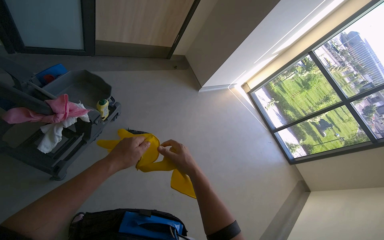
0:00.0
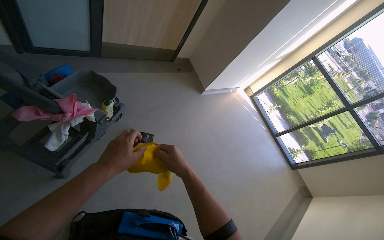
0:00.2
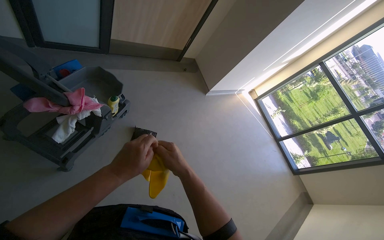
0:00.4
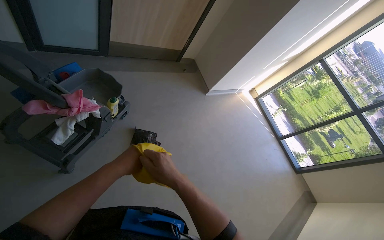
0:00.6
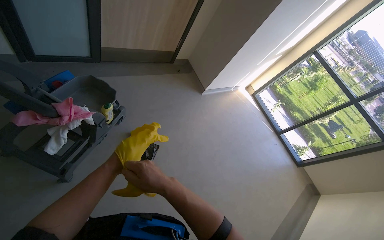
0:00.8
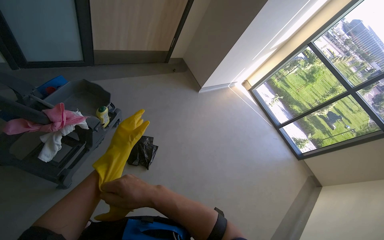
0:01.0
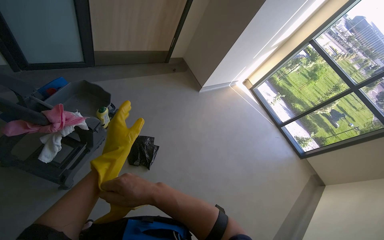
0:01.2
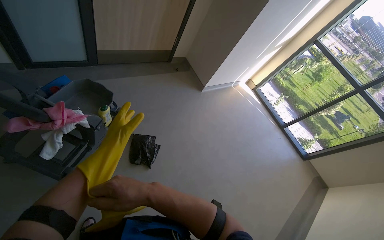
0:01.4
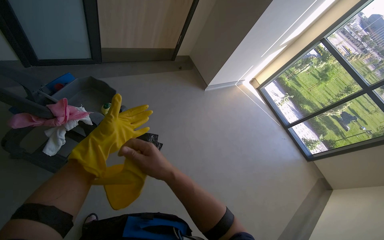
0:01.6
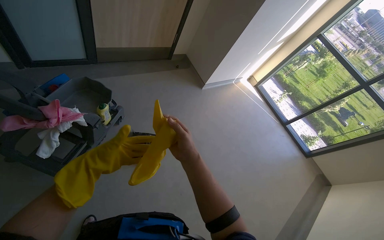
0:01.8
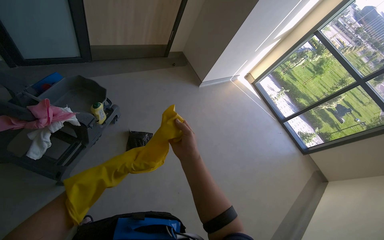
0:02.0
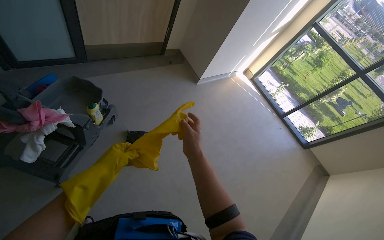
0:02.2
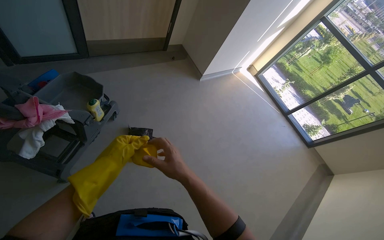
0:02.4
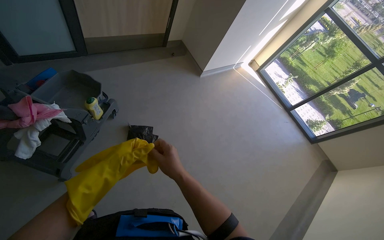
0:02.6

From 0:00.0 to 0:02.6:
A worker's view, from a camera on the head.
Job: organizing items.
The whole recording: Bringing components to work area. The worker takes the required components and brings them to the work area.
From 0:00.0 to 0:01.2: The right hand is displaced to the left by some 10 cm. The left hand swings nearer and farther, some 20 cm each way, with 2 reversals.
From 0:01.2 to 0:02.6: The right hand heads to the right, covering approximately 15 cm.

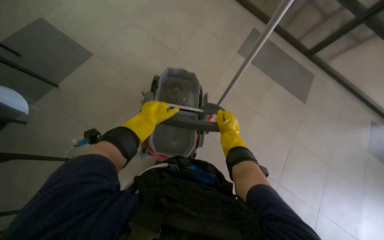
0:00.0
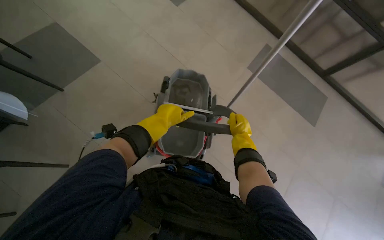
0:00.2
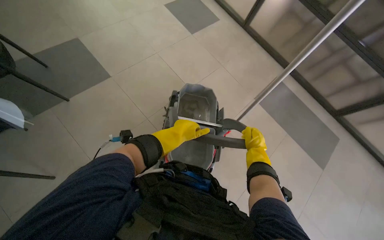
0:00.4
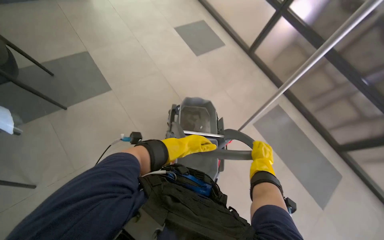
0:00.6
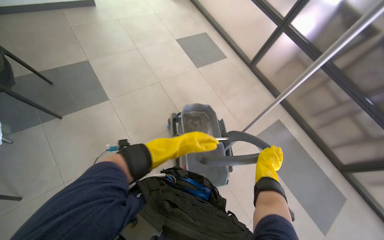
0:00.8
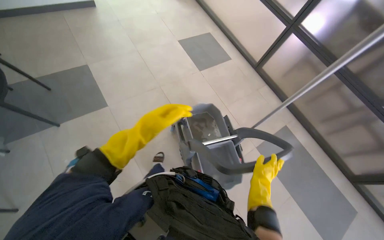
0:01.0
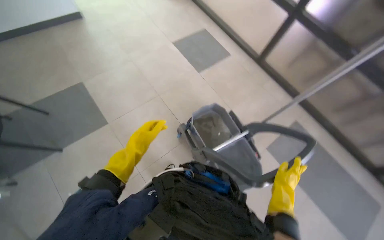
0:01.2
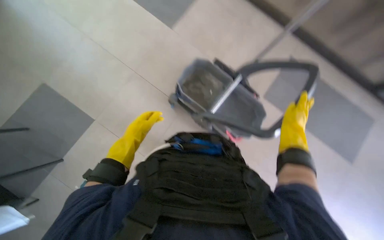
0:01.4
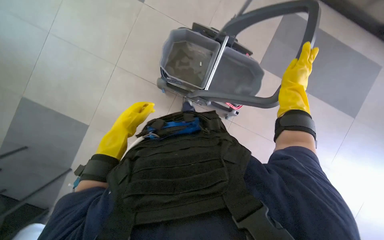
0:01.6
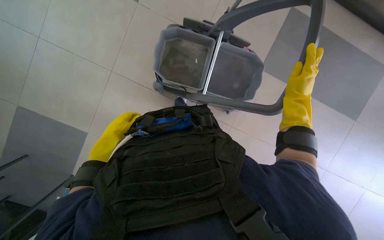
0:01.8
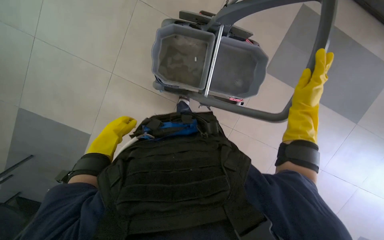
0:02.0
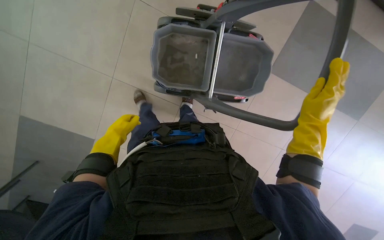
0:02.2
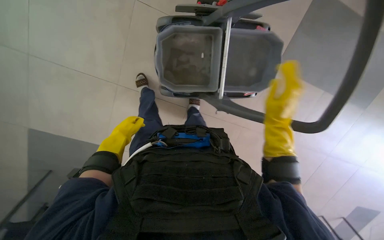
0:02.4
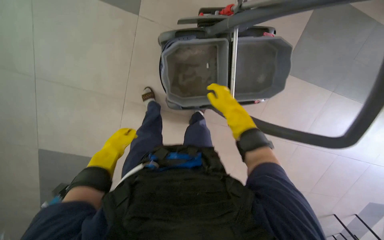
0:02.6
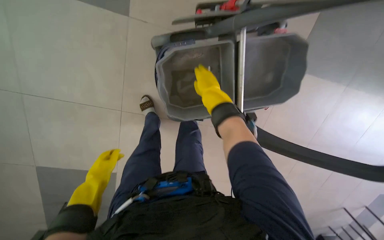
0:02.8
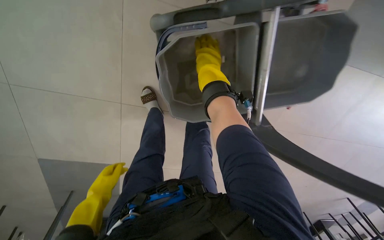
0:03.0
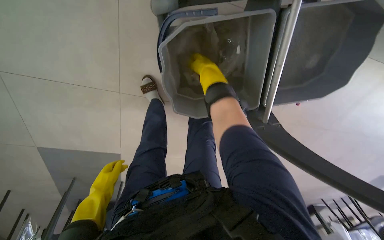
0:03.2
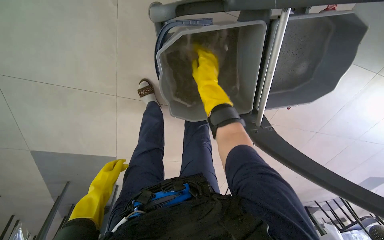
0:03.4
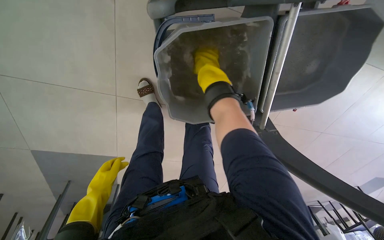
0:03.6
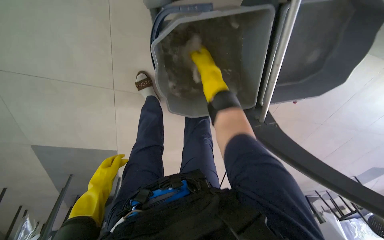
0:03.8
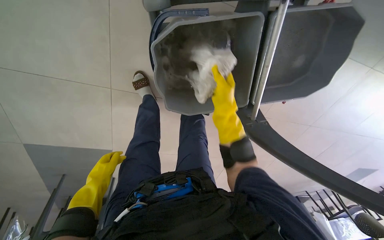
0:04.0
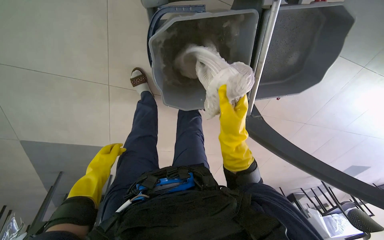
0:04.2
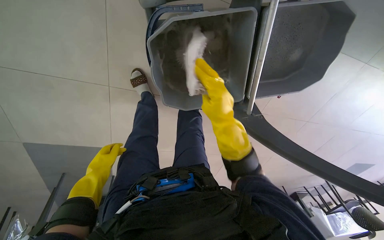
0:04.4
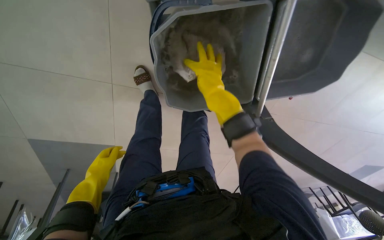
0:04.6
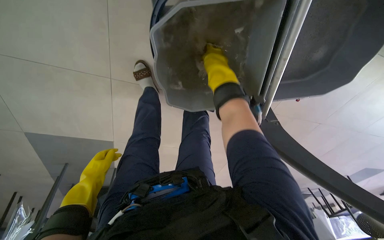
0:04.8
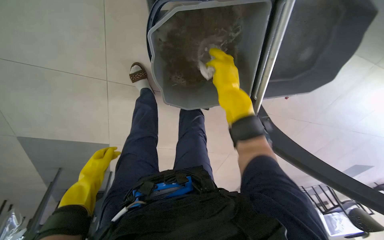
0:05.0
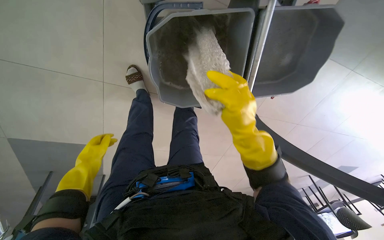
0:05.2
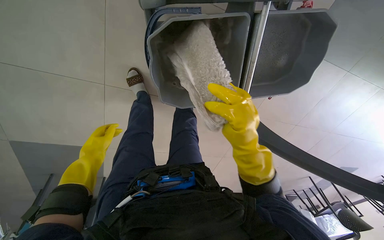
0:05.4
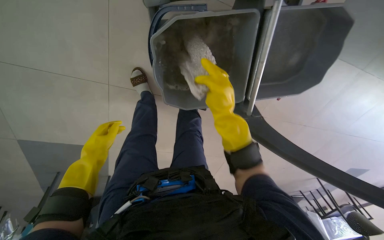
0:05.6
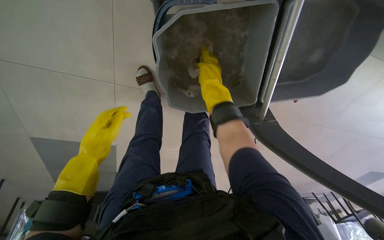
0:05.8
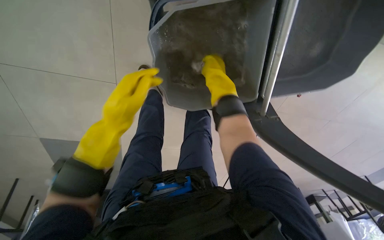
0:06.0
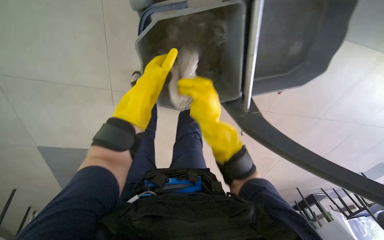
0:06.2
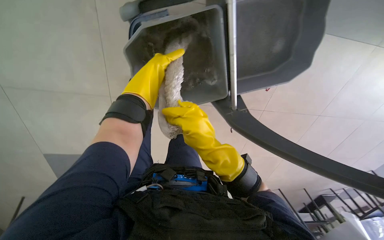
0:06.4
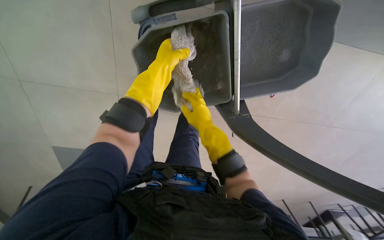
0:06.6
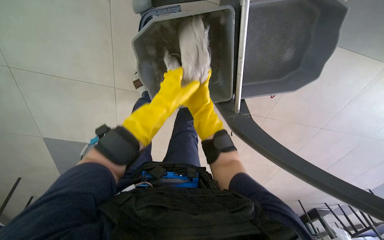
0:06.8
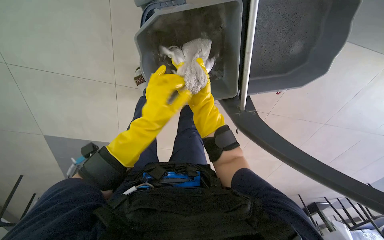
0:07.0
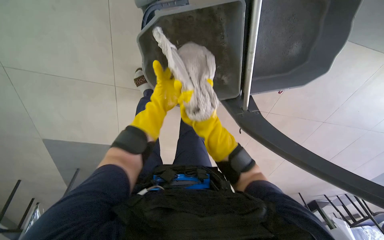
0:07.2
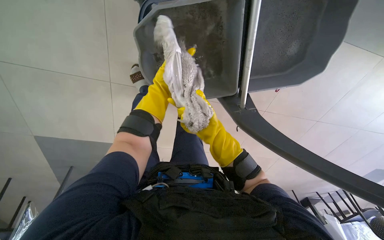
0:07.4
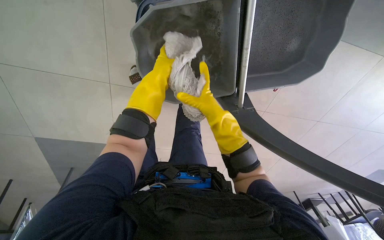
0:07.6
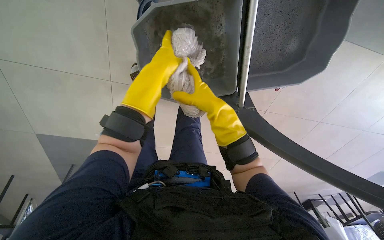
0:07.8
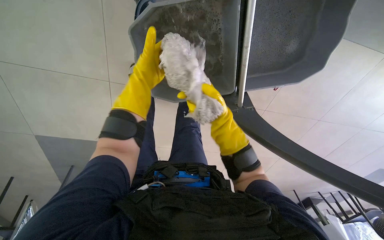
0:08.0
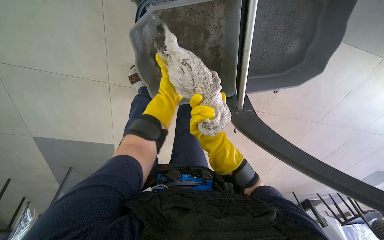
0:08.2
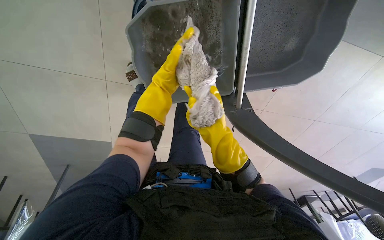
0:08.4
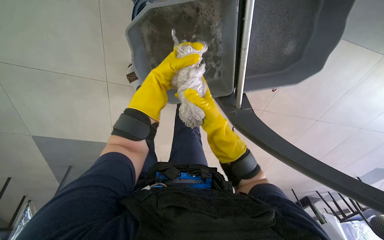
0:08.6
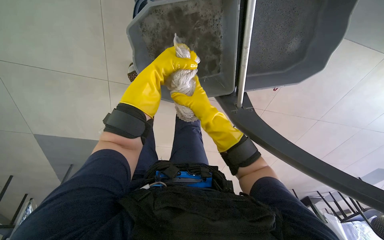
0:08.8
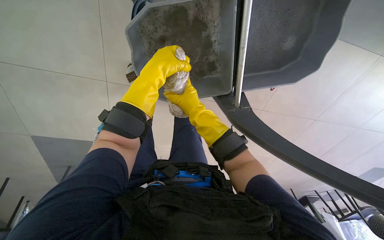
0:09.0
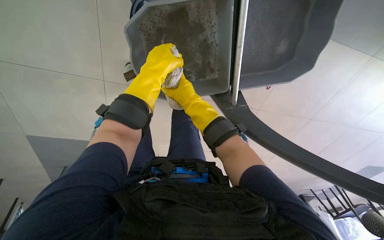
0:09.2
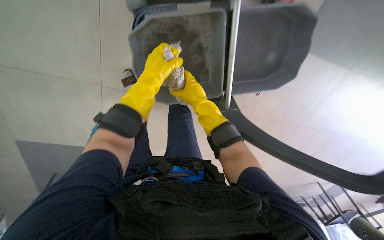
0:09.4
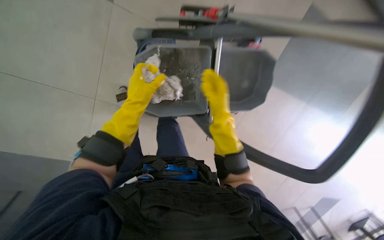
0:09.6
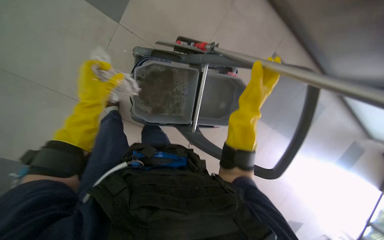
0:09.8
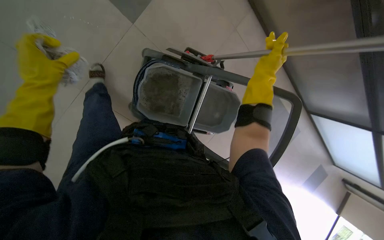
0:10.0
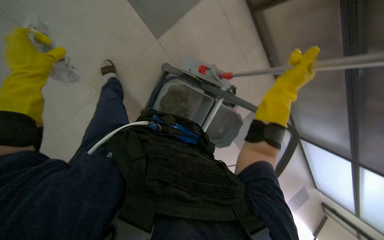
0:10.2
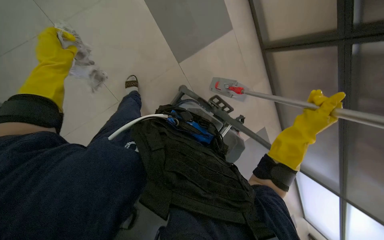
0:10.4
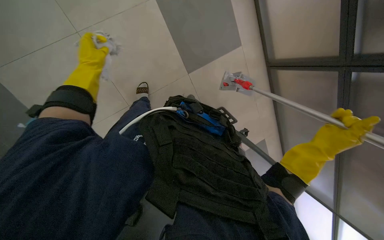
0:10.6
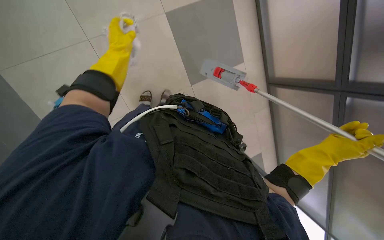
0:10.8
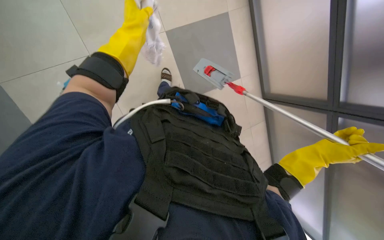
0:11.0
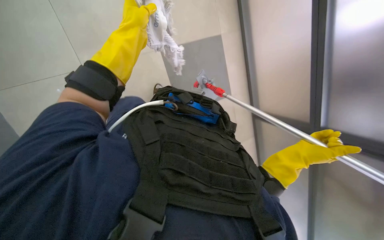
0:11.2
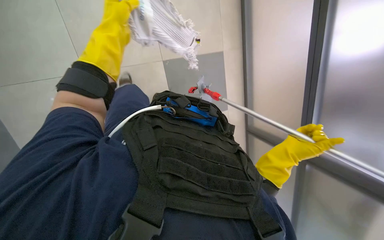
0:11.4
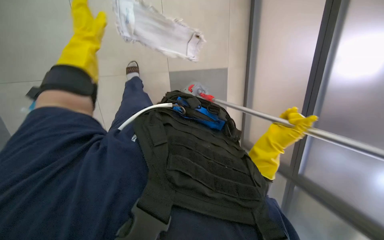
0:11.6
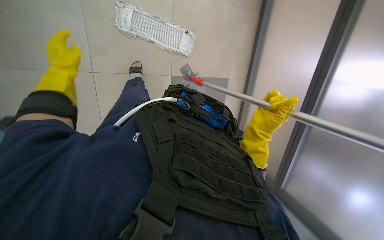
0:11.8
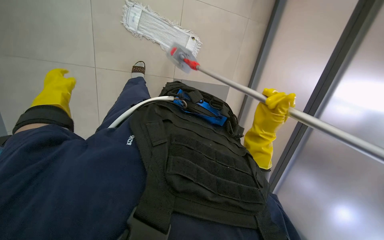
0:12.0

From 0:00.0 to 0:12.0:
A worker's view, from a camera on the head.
Job: preparing cleaning supplies.
The whole recording: Changing mop head. The worker detaches the mop head, cleans it in the bucket, and attaches a fresh mop head to the handle.
From 0:00.0 to 0:01.6: The scene turns about 30 degrees counterclockwise in the picture.
From 0:01.6 to 0:03.0: The right hand is displaced to the left and up the picture by roughly 35 cm, while the left hand goes about 15 cm to the left.
From 0:03.0 to 0:04.4: The right hand travels down the picture by some 15 cm.
From 0:04.4 to 0:06.0: The right hand swings up and down the picture, about 20 cm each way, with 2 reversals. Meanwhile the left hand heads up the picture, to the right and nearer to the camera, covering approximately 25 cm.
From 0:06.0 to 0:07.6: The right hand swings up and down the picture, about 20 cm each way, with 3 reversals.
From 0:07.6 to 0:09.0: The left hand moves about 10 cm farther from the camera and comes back.
From 0:09.0 to 0:10.4: The camera pitches upward, by roughly 15 degrees. The left hand is displaced to the left by some 50 cm; the right hand travels nearer to the camera by about 40 cm.
From 0:10.4 to 0:12.0: The left hand travels down the picture by about 15 cm, and travels to the right and back again, approximately 25 cm each way; the right hand shifts approximately 10 cm to the left.

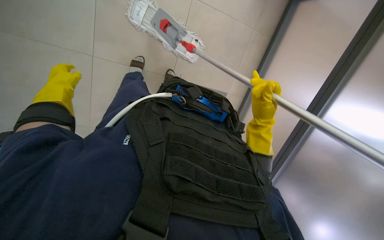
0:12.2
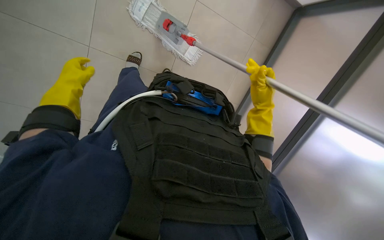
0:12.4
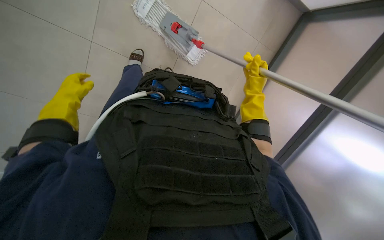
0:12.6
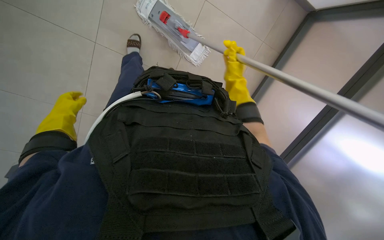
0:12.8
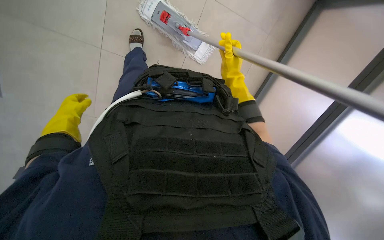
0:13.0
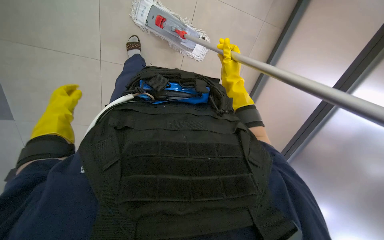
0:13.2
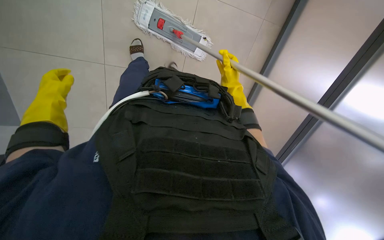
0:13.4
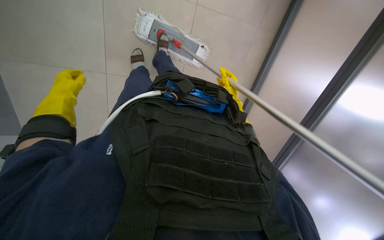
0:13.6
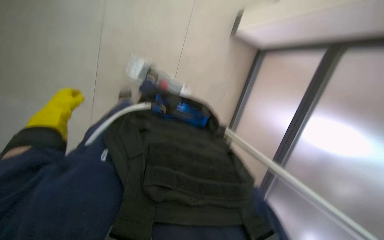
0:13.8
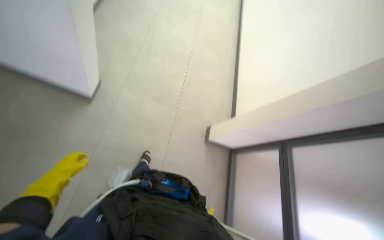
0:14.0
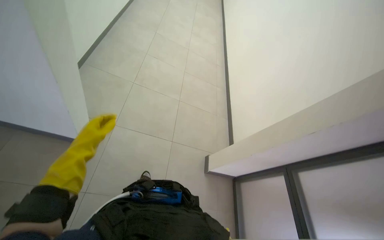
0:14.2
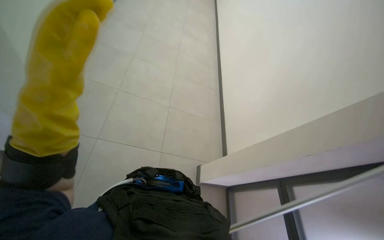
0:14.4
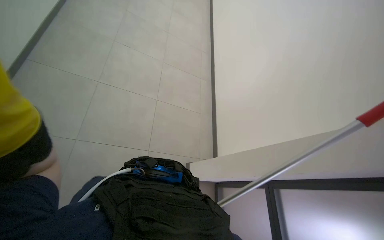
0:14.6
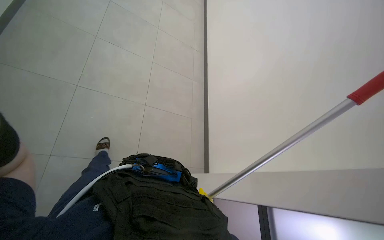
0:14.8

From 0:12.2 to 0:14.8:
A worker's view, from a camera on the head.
Job: preparing cleaning supplies.
The whole recording: Changing mop head. The worker detaches the mop head, cleans it in the bucket, and attaches a fresh mop head to the handle.
From 0:12.2 to 0:13.4: The right hand heads up the picture, covering some 15 cm.
From 0:13.4 to 0:14.8: The camera is aimed roughly 25 degrees further to the right. The view tips upward by some 45 degrees.

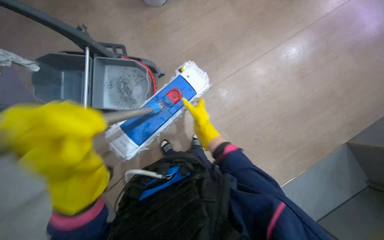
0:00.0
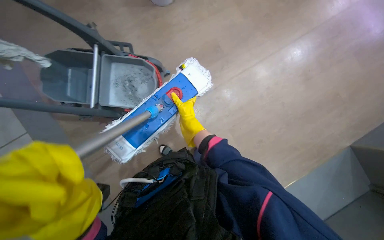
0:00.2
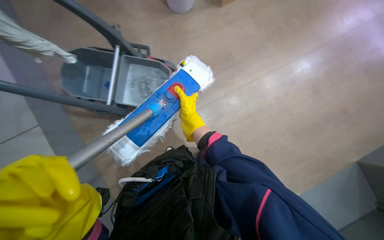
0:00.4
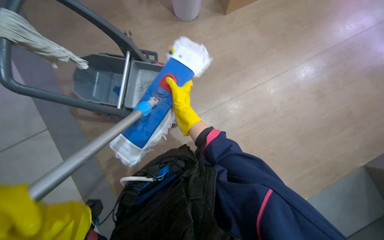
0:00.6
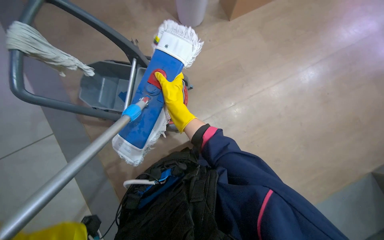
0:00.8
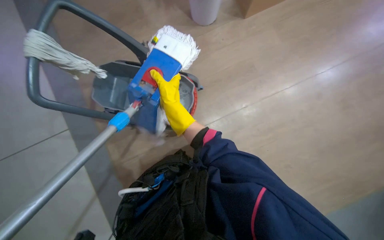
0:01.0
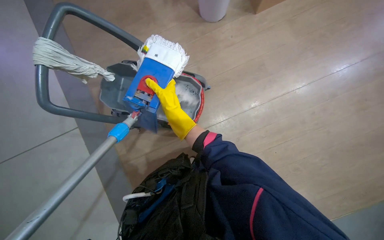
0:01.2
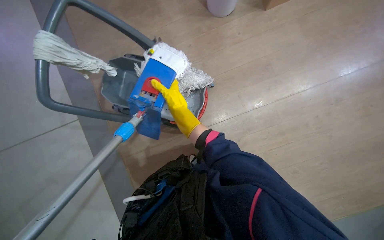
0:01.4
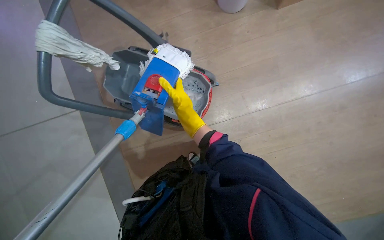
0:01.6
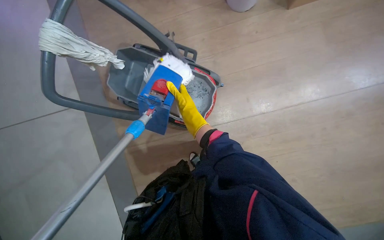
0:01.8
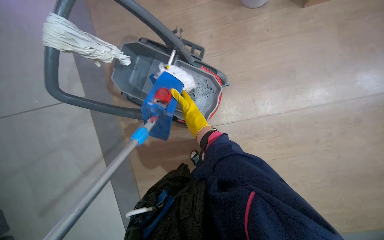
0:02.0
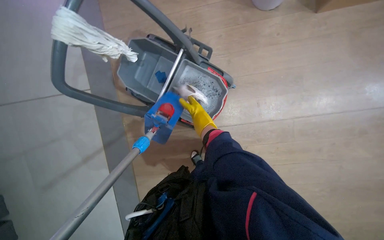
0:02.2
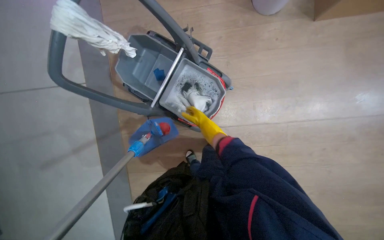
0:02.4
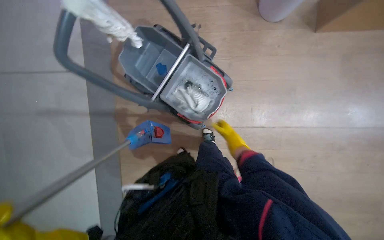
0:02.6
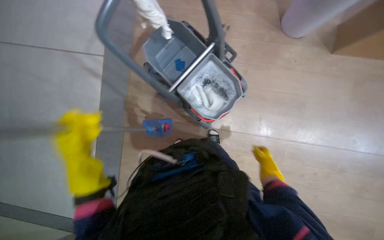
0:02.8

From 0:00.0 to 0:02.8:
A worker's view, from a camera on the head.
Job: preparing cleaning supplies.
The whole recording: Wringing and attaching mop head. The worker detaches the mop head, wrings it in the bucket, and reattaches it to the mop handle.
From 0:00.0 to 0:01.4: The wearer's head swings about 20 degrees to the left. The right hand shifts some 20 cm up the picture and to the left, and travels farther from the camera and back again, about 10 cm each way.
From 0:01.4 to 0:02.8: The scene turns approximately 25 degrees clockwise in the picture. The right hand travels to the right and down the picture by about 35 cm.
